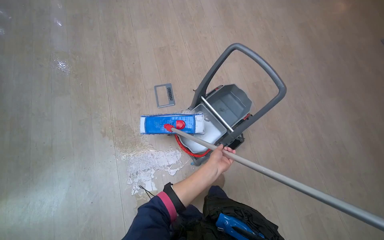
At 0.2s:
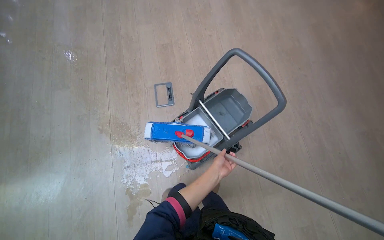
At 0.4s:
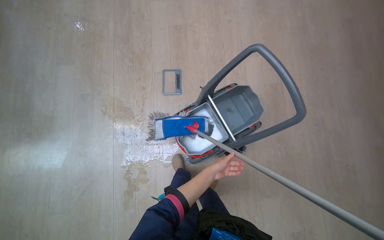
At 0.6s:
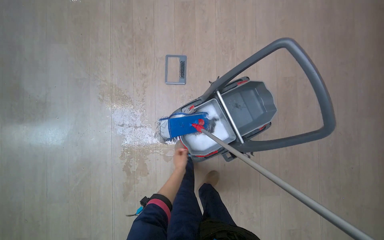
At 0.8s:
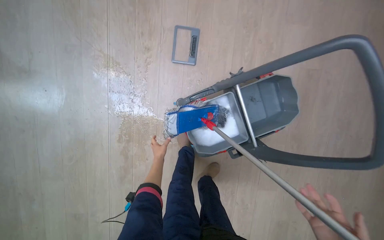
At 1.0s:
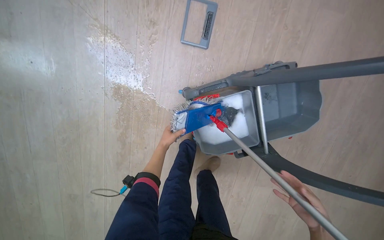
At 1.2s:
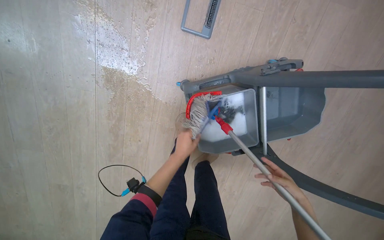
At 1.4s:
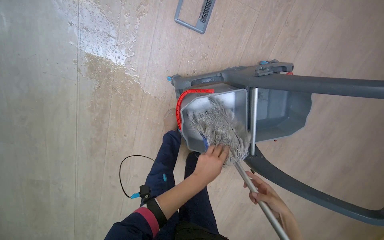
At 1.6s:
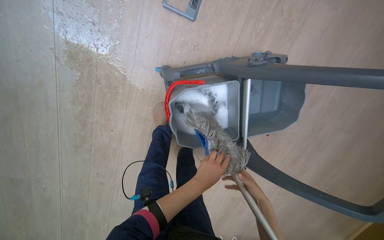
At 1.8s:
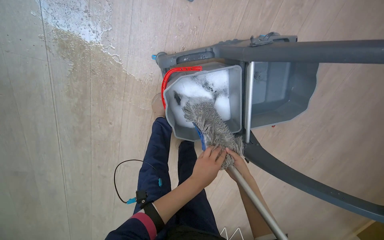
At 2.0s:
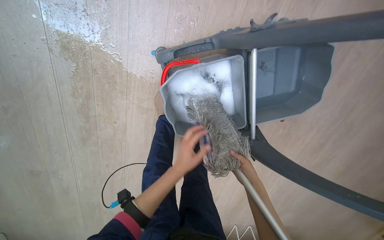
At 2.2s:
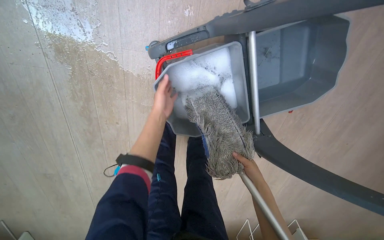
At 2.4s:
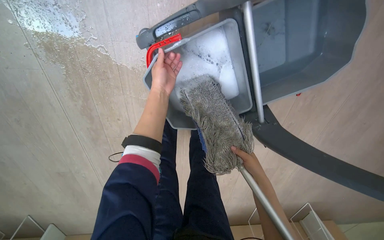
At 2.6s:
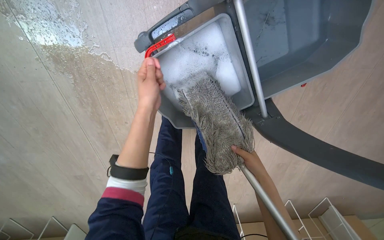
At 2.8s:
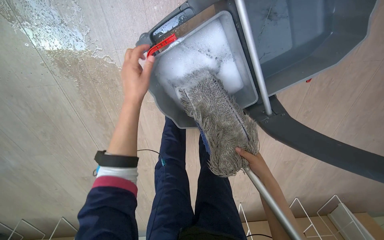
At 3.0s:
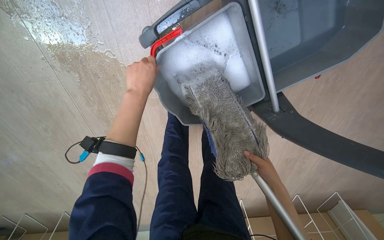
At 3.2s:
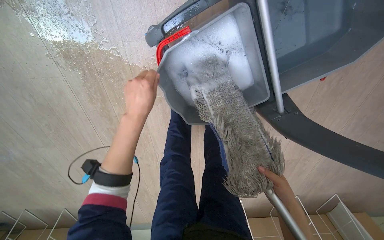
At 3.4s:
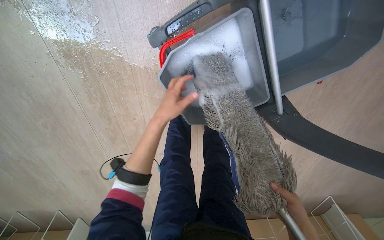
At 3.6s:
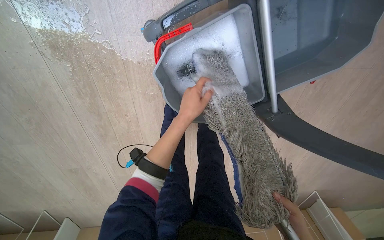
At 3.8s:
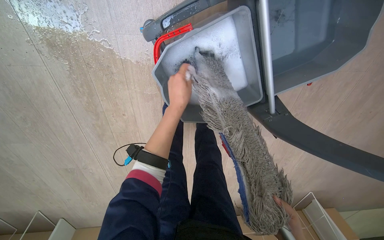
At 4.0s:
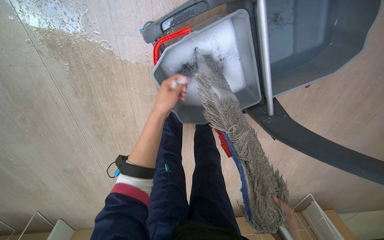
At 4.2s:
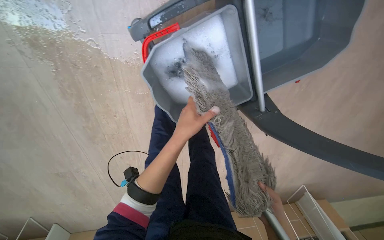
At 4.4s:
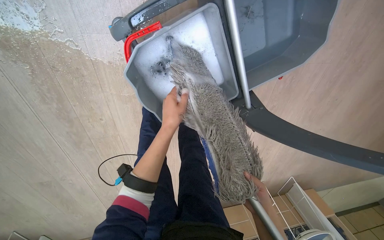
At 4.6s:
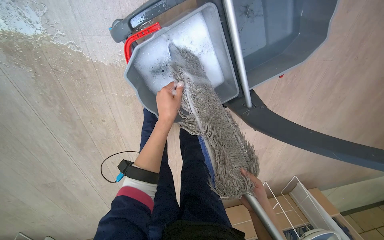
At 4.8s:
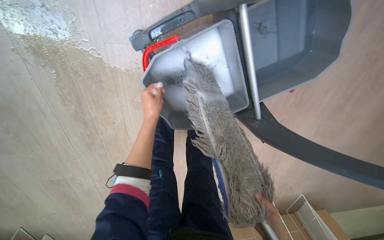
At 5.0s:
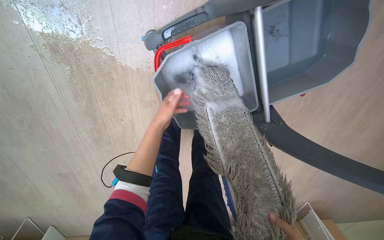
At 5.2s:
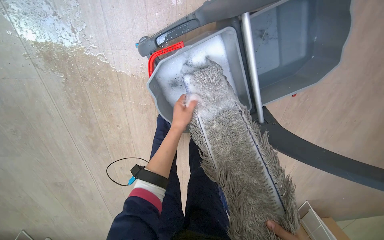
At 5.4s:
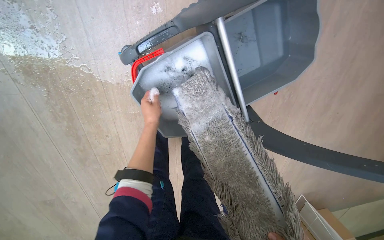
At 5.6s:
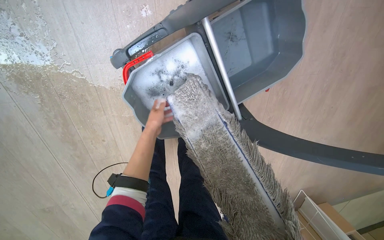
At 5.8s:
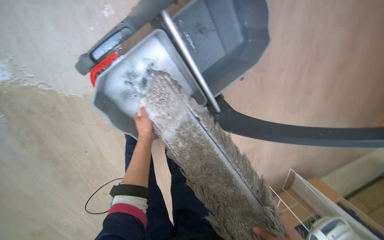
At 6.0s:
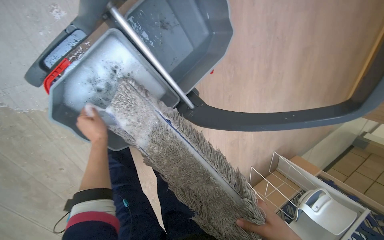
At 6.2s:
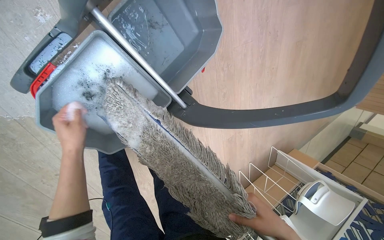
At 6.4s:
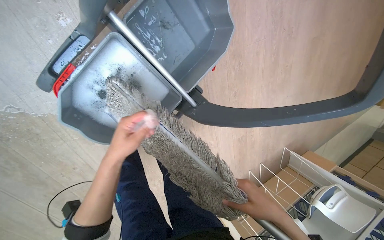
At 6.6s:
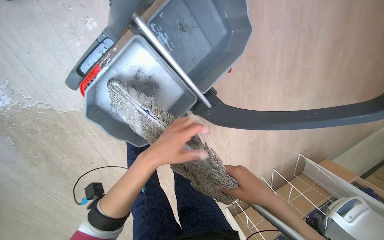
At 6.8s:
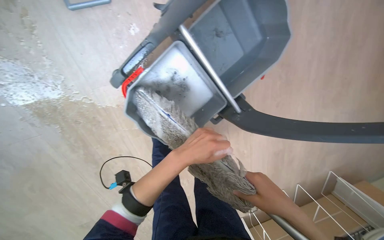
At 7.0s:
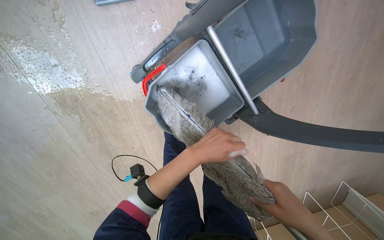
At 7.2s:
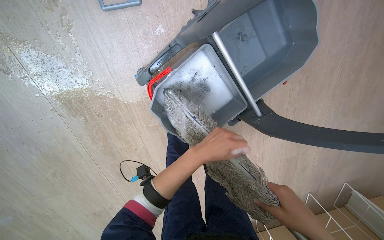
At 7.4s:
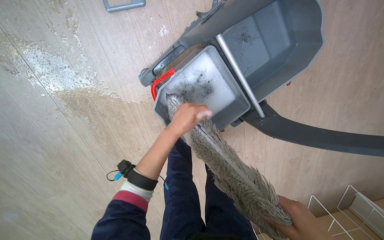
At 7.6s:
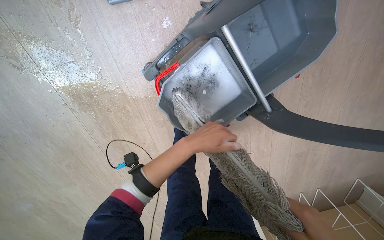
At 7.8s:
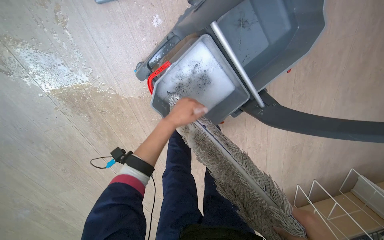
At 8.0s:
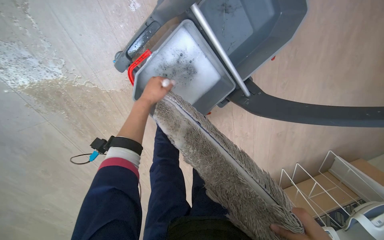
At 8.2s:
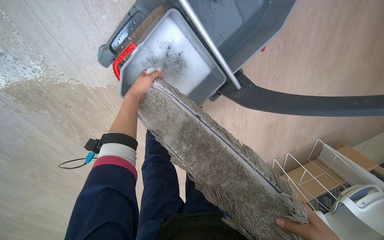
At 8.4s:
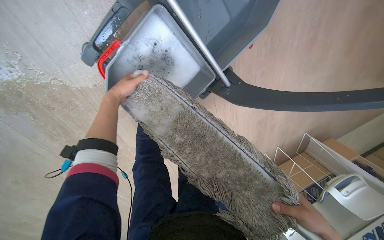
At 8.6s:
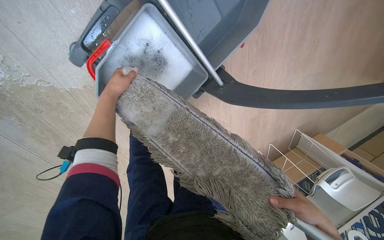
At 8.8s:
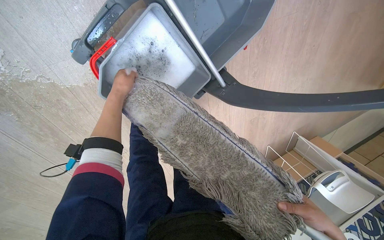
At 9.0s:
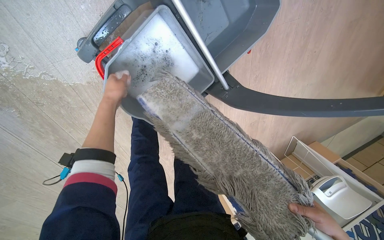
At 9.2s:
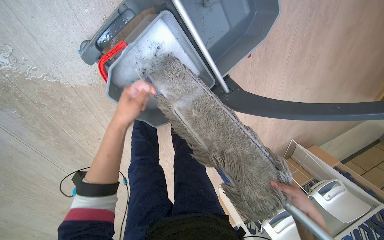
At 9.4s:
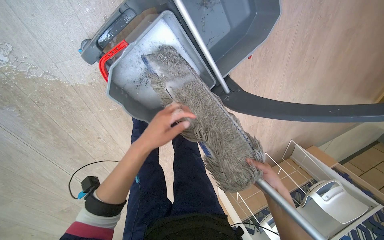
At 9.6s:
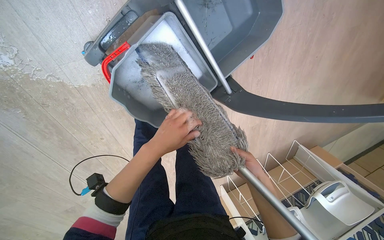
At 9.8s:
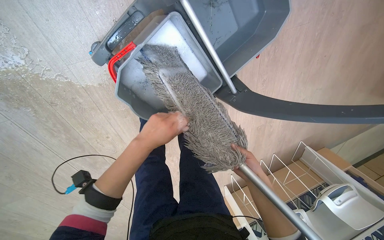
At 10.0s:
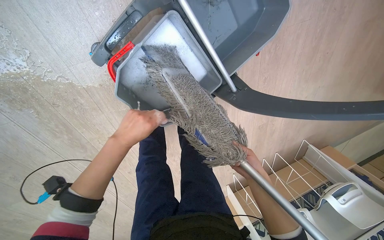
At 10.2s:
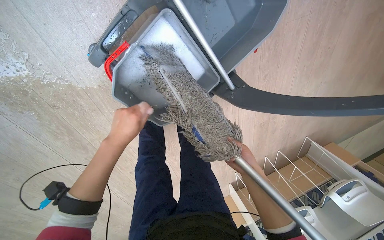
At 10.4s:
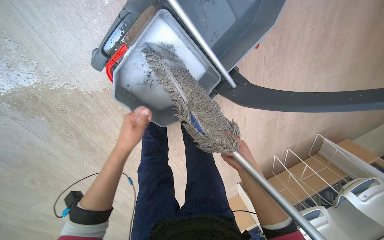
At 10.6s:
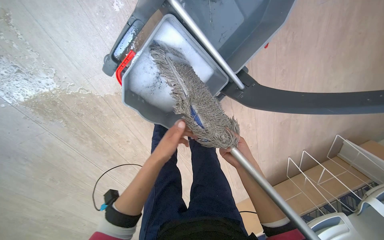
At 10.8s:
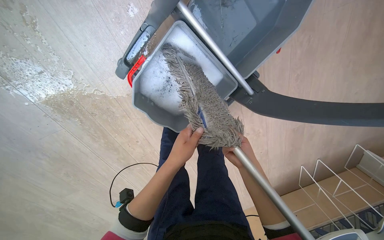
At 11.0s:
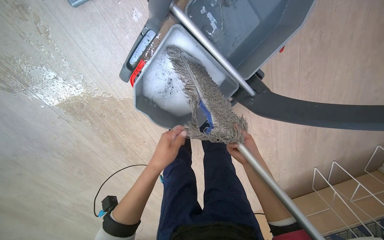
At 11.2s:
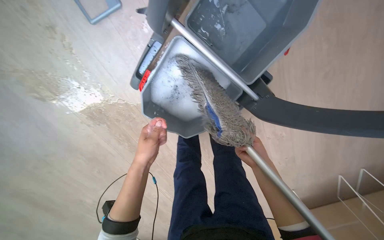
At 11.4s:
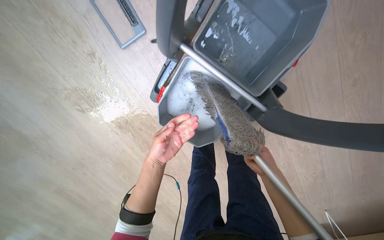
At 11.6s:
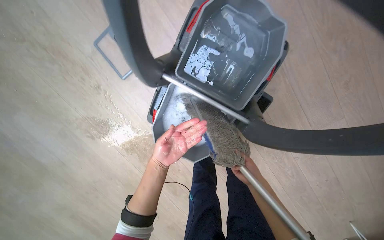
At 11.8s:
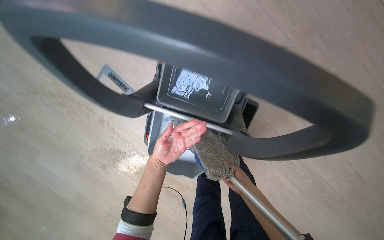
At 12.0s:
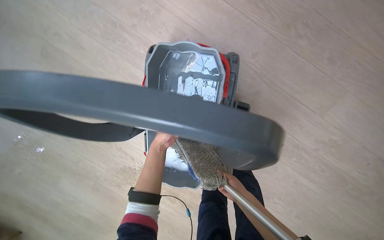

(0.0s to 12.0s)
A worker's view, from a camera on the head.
Job: mopping floor.
The whole recording: Washing mop head in bucket. Washes and wrings the mop head in a cleaning bucket.
0.0s - 1.6s: The camera travels some 70 cm. The wearer looks approximately 40 degrees further downward. The scene rotates clockwise by roughly 30 degrees.
1.6s - 3.0s: The view swings about 20 degrees to the left. The wearer looks roughly 15 degrees further downward. The left hand goes roughly 25 cm up the picture and to the left.
3.0s - 4.4s: The left hand moves down the picture and to the right, approximately 15 cm.
6.0s - 7.6s: The view swings roughly 25 degrees to the left. The left hand moves to the right, roughly 10 cm.
7.6s - 9.0s: The camera sweeps to the right, by some 15 degrees. The left hand is displaced to the left, farther from the camera and up the picture by some 25 cm.
9.0s - 10.4s: The right hand shifts approximately 25 cm to the left, farther from the camera and up the picture. Meanwhile the left hand goes some 15 cm down the picture and nearer to the camera, and reaches approximately 15 cm to the right, then returns.
10.4s - 12.0s: The wearer moves some 50 cm. The view swings some 40 degrees to the left. The wearer looks roughly 20 degrees further upward.

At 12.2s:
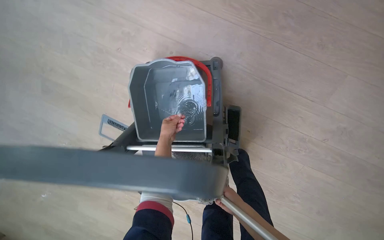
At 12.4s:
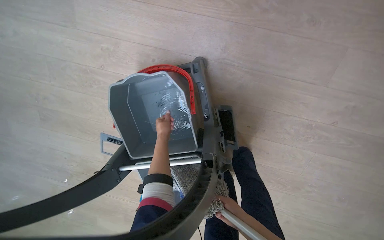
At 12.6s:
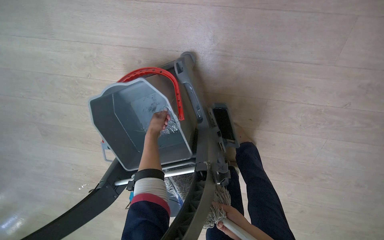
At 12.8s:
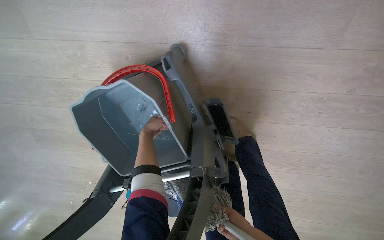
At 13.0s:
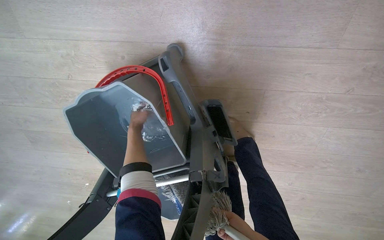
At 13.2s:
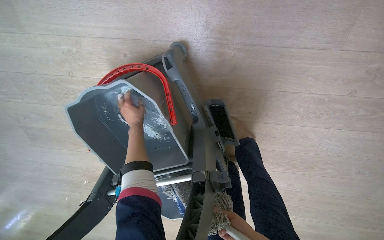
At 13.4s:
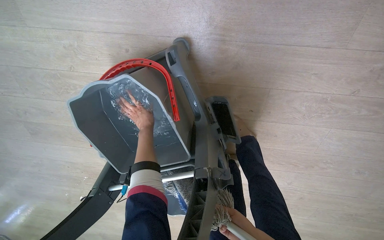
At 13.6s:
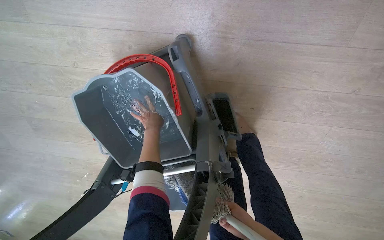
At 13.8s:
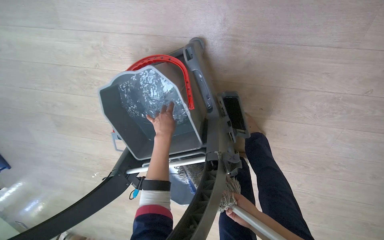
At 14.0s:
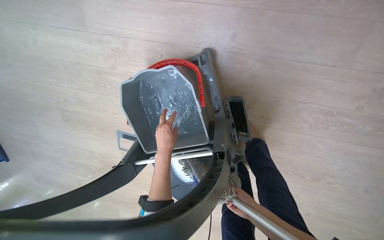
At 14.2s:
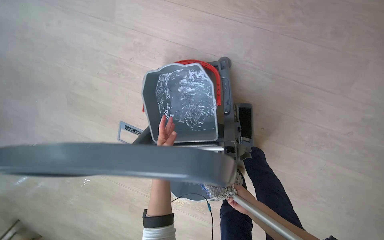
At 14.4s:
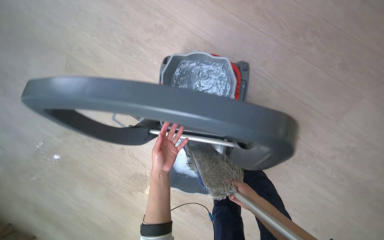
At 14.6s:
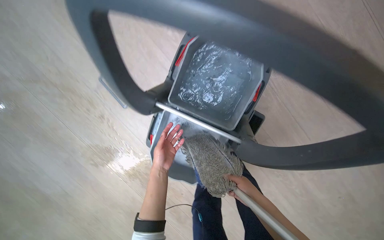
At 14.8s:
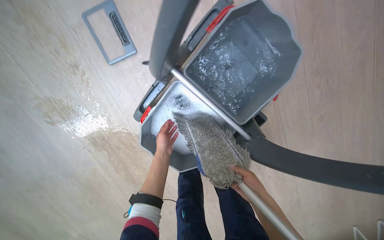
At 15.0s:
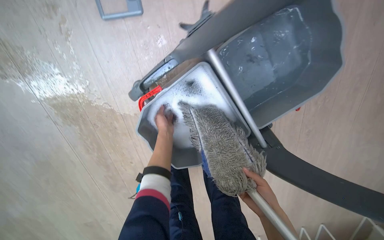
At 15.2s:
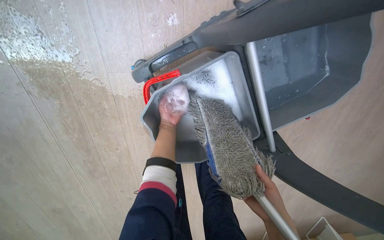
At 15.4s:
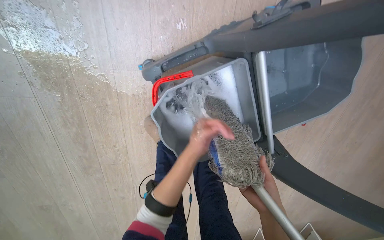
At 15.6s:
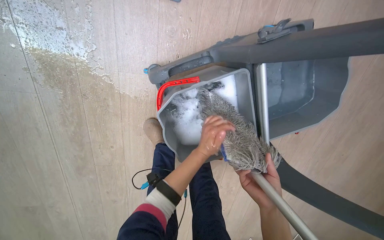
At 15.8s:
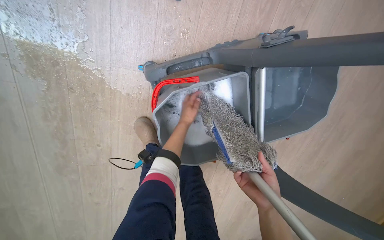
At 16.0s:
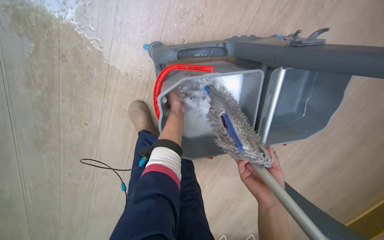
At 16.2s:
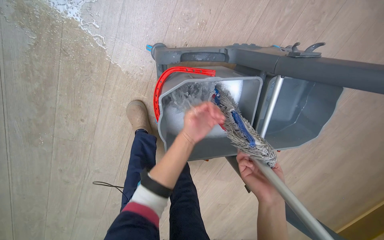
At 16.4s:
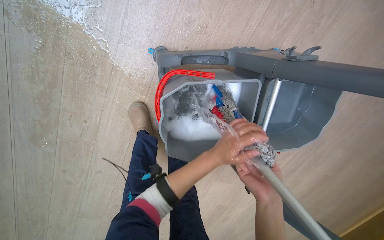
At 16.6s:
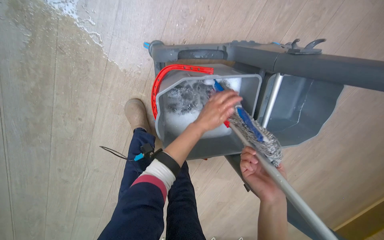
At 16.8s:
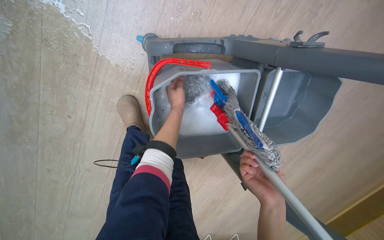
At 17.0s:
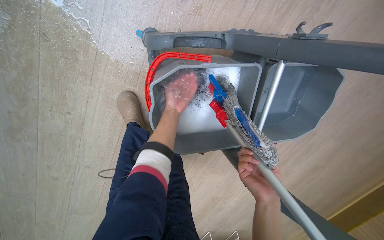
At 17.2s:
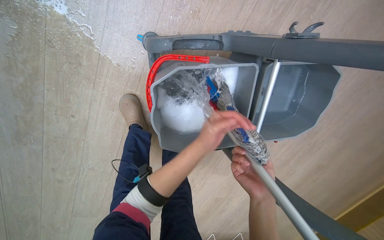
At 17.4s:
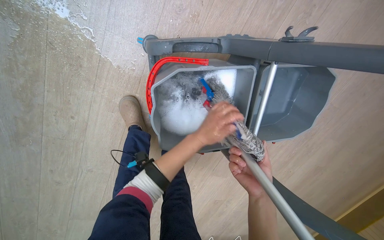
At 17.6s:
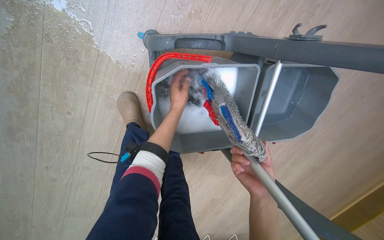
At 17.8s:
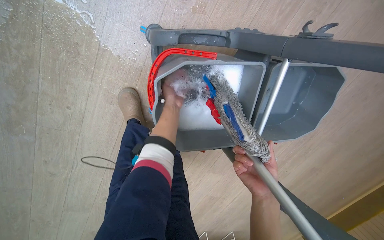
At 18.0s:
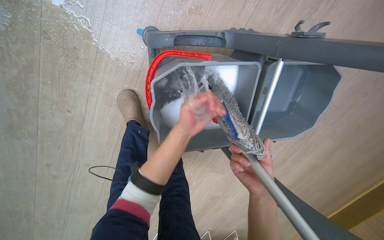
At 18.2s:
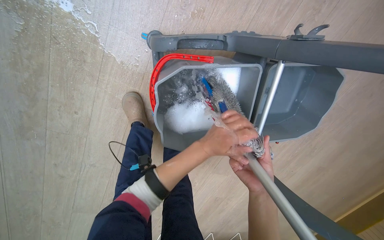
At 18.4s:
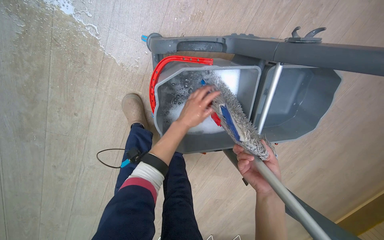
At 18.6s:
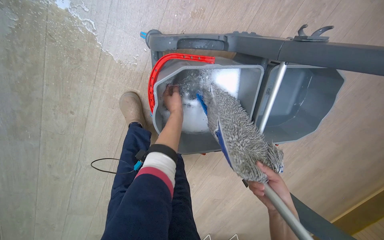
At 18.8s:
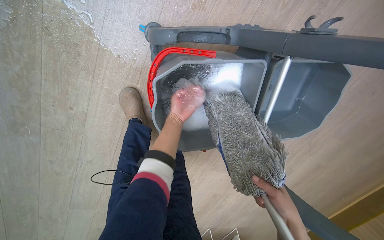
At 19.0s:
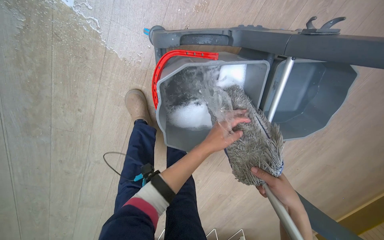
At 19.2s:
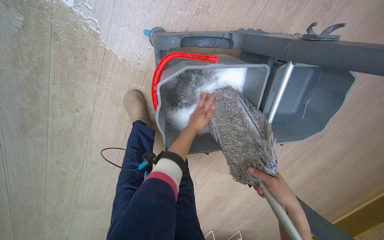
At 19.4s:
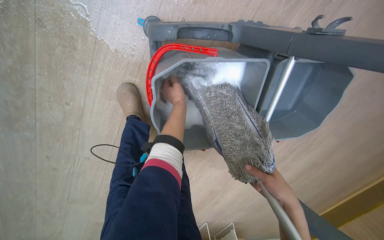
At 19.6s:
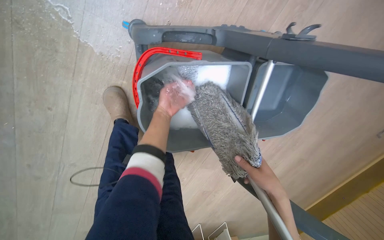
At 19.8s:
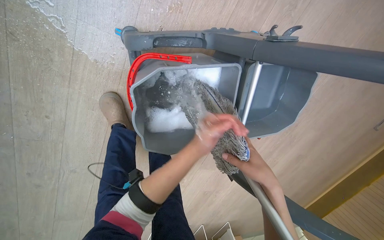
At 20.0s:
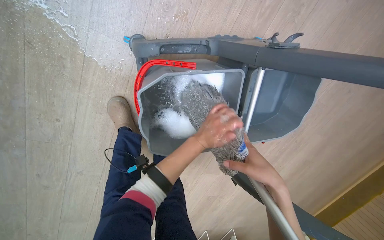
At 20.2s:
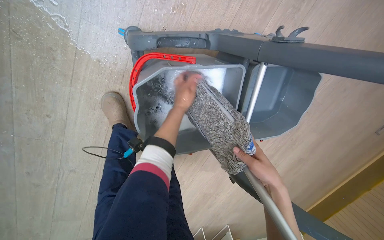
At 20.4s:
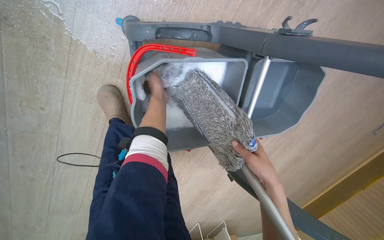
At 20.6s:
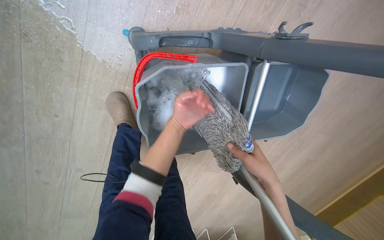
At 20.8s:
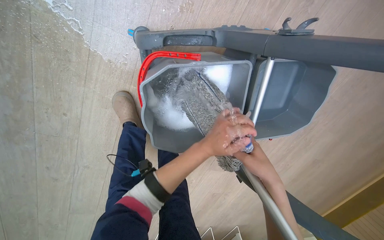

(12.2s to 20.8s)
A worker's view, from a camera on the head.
Job: mopping floor.
The whole recording: Washing mop head in bucket. Washes and wrings the mop head in a cleaning bucket.
12.2s - 13.6s: The left hand goes some 15 cm up the picture.
13.6s - 15.0s: The camera is carried about 70 cm. The camera is aimed approximately 35 degrees further to the right. The scene rotates clockwise by about 70 degrees.
15.0s - 16.6s: The view pans to the right by roughly 25 degrees. Everything in view rotates approximately 30 degrees clockwise. The left hand swings nearer and farther, approximately 20 cm each way, with 3 reversals.
16.6s - 18.0s: The left hand swings nearer and farther, some 15 cm each way, with 2 reversals.
18.0s - 19.4s: The left hand moves nearer and farther over approximately 20 cm, changing direction 2 times.
19.4s - 20.8s: The left hand moves nearer and farther over some 20 cm, changing direction 2 times.
